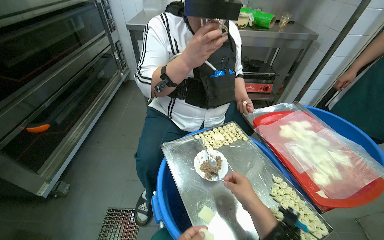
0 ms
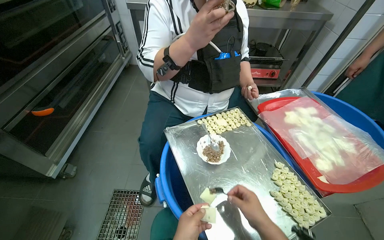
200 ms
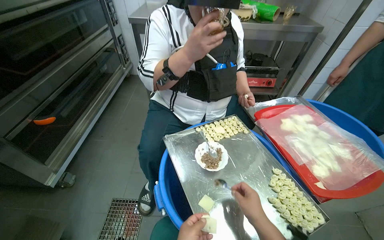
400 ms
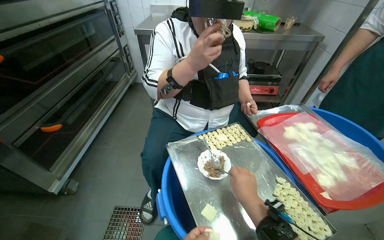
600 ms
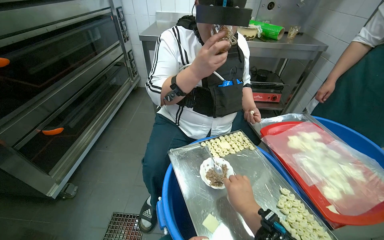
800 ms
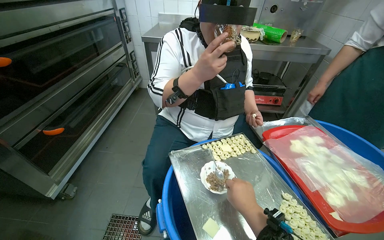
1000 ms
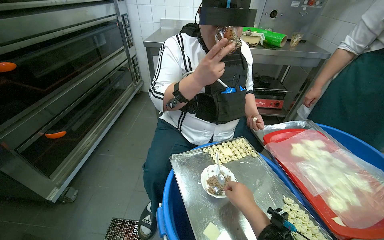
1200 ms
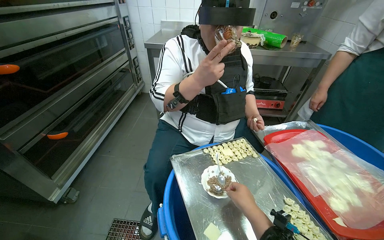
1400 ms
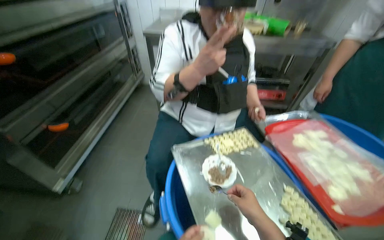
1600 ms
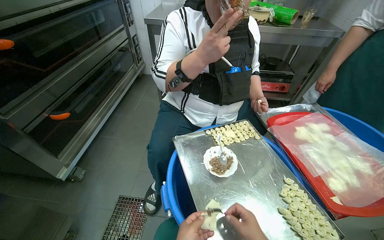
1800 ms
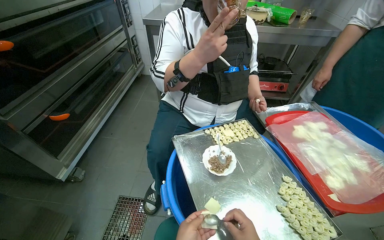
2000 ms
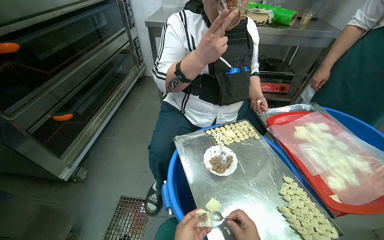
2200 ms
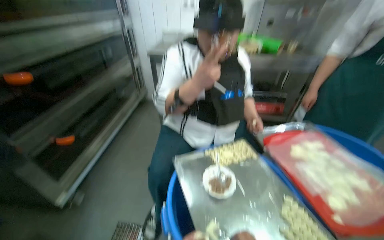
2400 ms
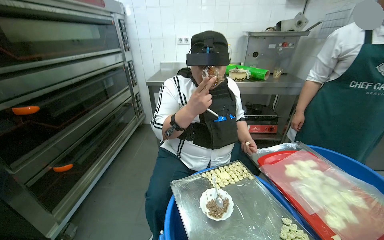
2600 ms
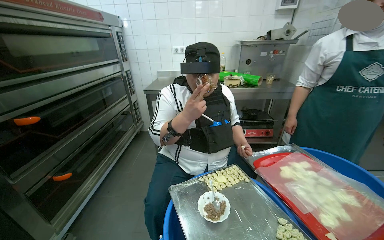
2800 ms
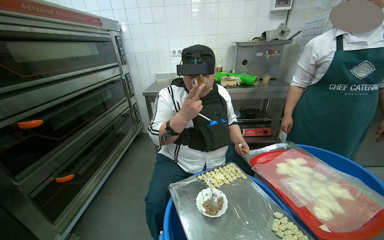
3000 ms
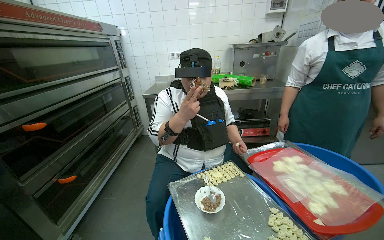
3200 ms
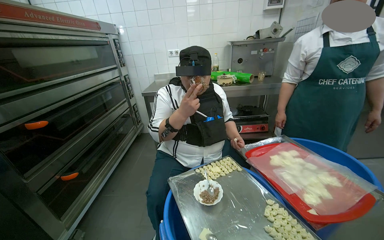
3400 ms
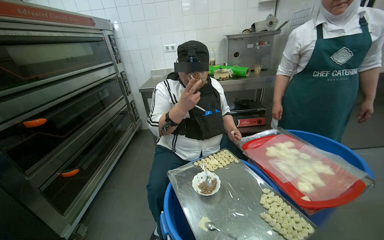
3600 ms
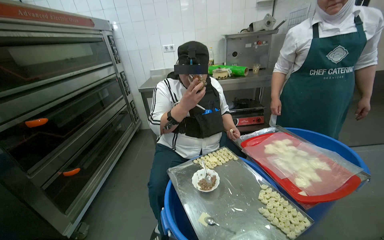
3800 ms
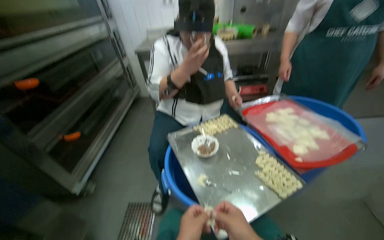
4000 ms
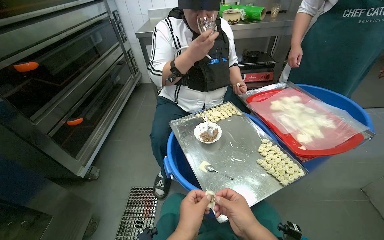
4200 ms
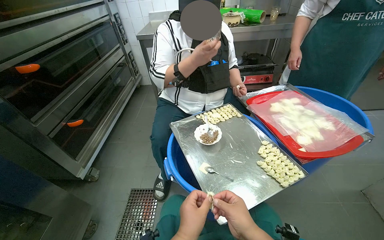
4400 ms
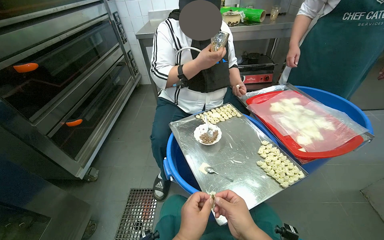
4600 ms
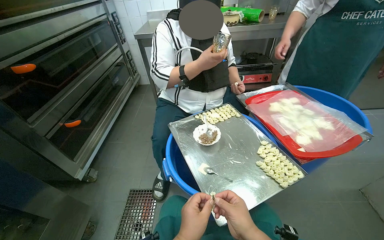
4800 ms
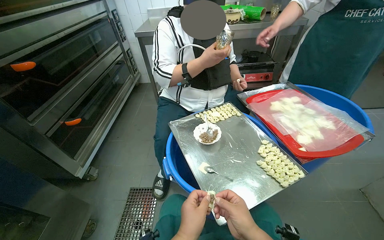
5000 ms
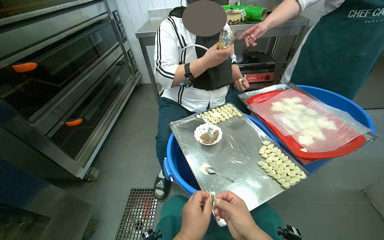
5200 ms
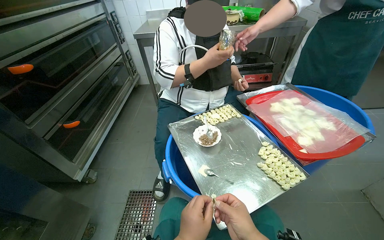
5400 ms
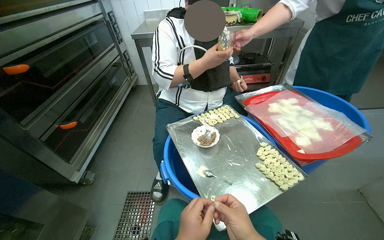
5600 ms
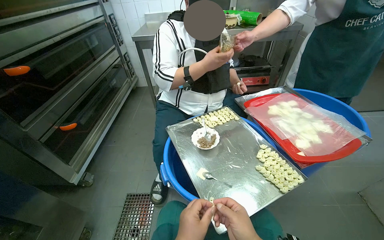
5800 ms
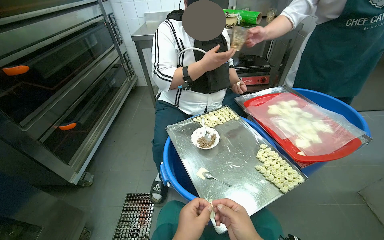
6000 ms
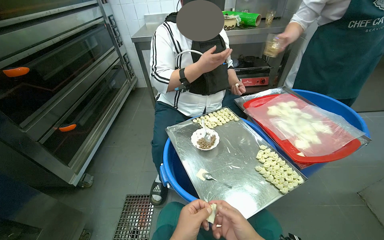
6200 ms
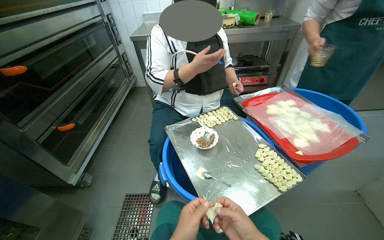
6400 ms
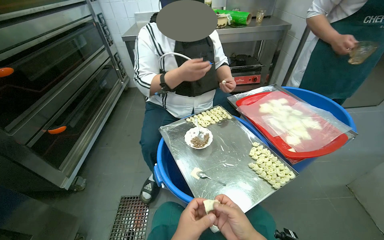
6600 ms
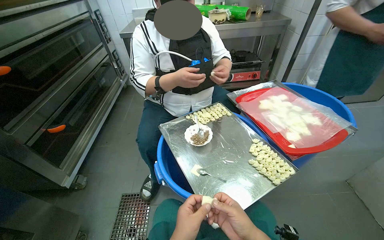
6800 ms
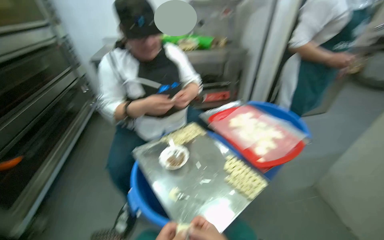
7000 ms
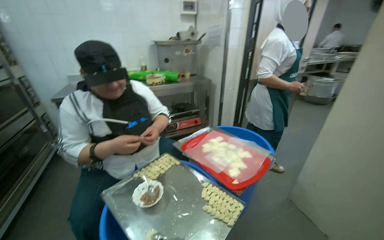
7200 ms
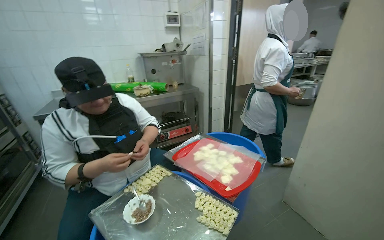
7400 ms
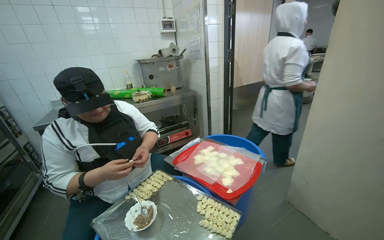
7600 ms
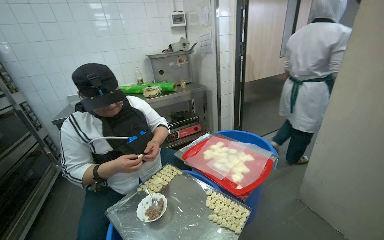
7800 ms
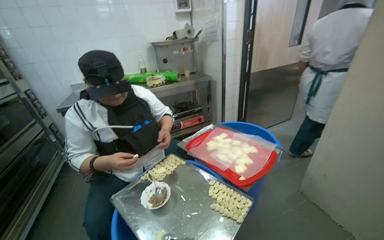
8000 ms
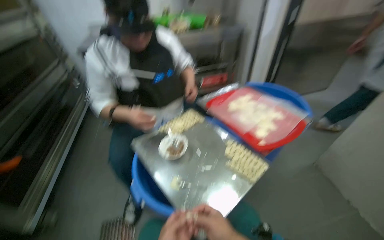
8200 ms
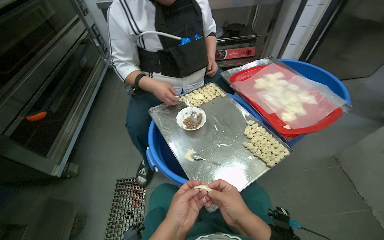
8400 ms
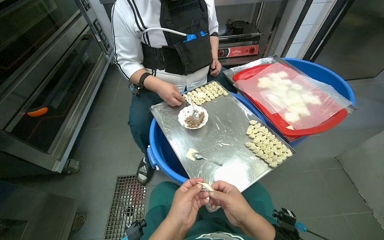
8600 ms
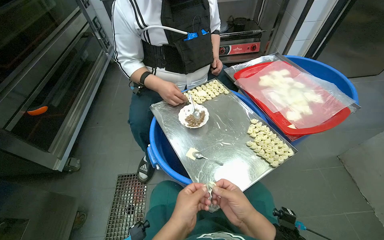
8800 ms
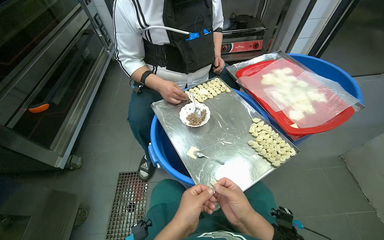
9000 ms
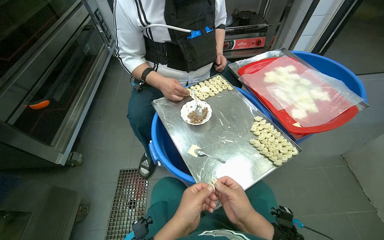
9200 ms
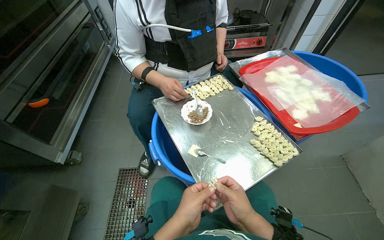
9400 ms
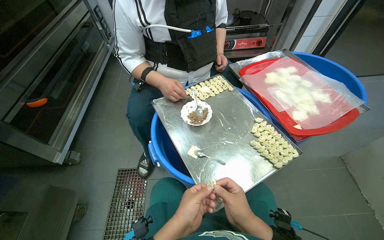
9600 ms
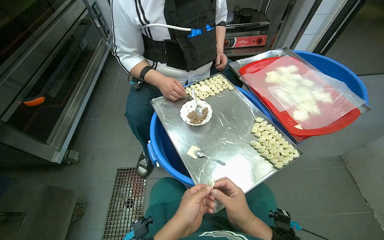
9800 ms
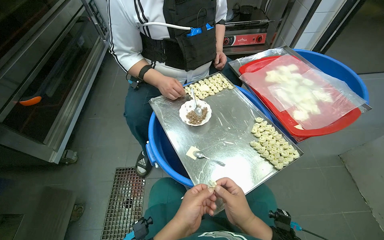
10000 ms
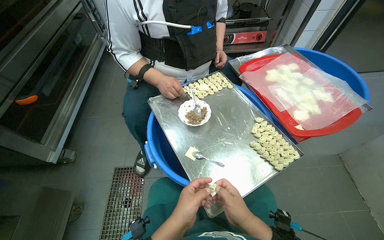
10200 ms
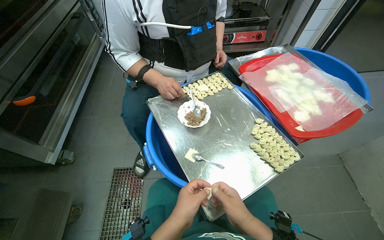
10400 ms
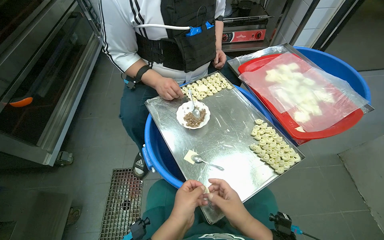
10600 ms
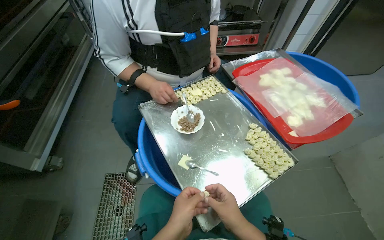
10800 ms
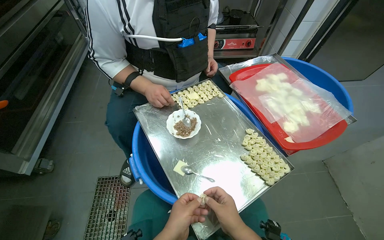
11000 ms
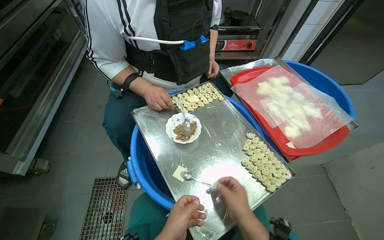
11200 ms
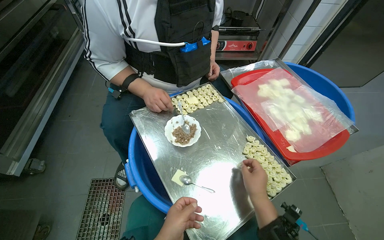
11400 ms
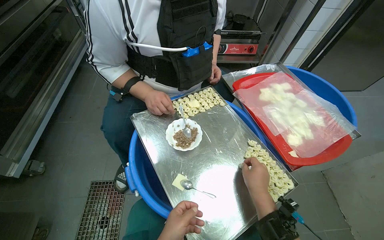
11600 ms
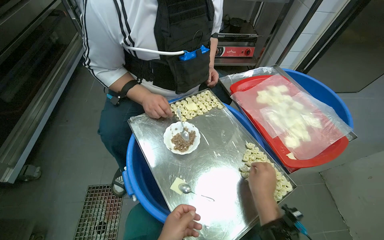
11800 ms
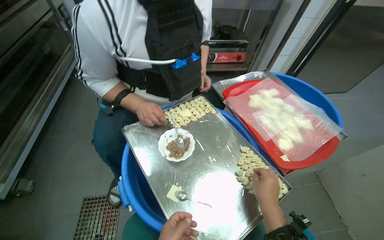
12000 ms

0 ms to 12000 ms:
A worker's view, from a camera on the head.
Job: preparing food.
The whole recording: Making dumplings. The worker continues making dumplings by filling dough with ingredients and shaping them.
1600 ms to 3000 ms: The wearer looks about 15 degrees further upward.
3000 ms to 4400 ms: The wearer looks roughly 15 degrees further downward.
6000 ms to 7600 ms: The head turns to the right by approximately 30 degrees. The camera pitches upward, by roughly 20 degrees.
7600 ms to 9000 ms: The wearer looks about 25 degrees further to the left. The wearer looks about 30 degrees further downward.
9000 ms to 10400 ms: The hands are busy where they are.
10400 ms to 12000 ms: The right hand shifts about 20 cm farther from the camera and to the right.

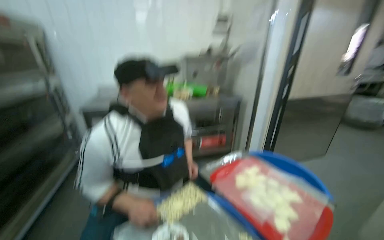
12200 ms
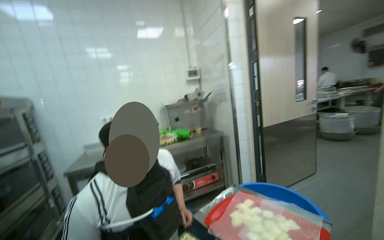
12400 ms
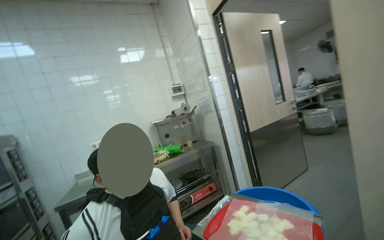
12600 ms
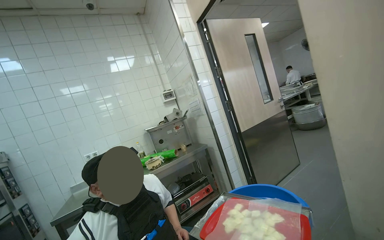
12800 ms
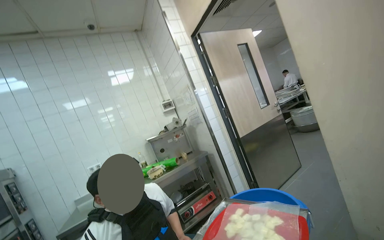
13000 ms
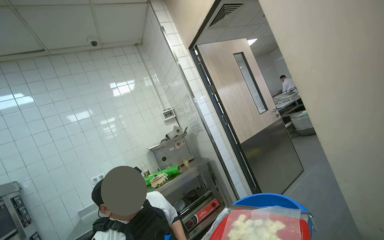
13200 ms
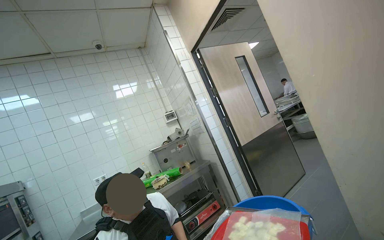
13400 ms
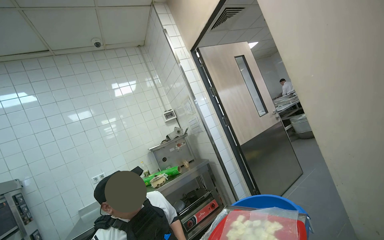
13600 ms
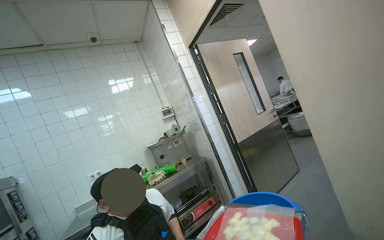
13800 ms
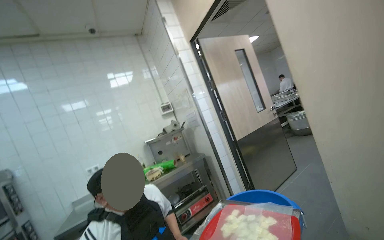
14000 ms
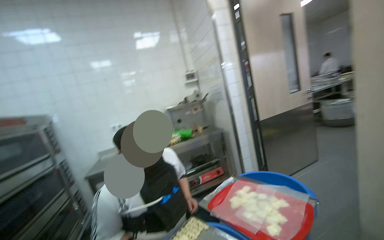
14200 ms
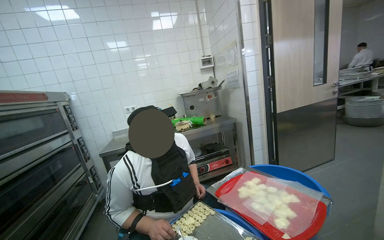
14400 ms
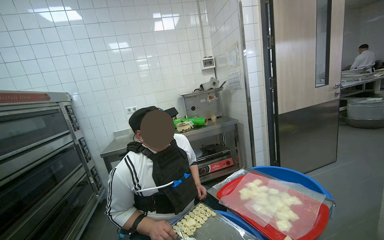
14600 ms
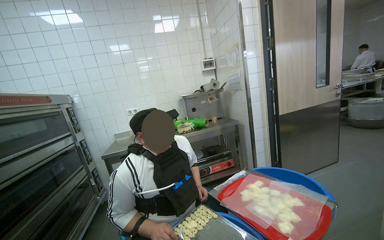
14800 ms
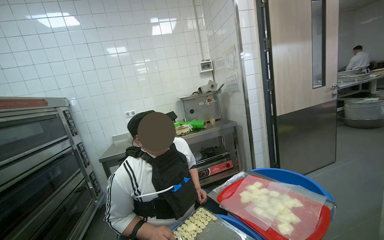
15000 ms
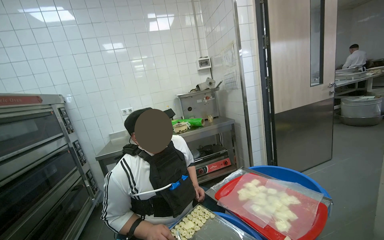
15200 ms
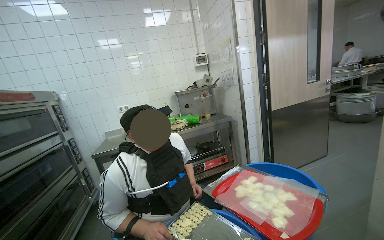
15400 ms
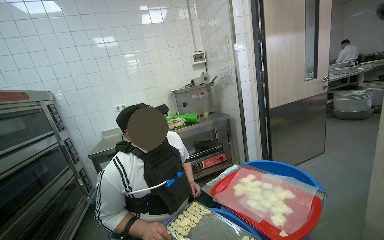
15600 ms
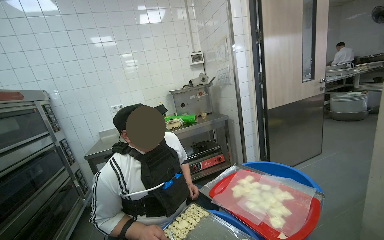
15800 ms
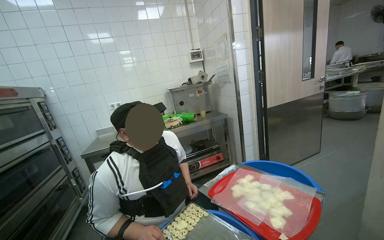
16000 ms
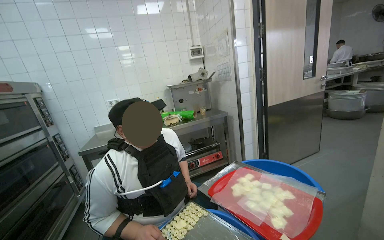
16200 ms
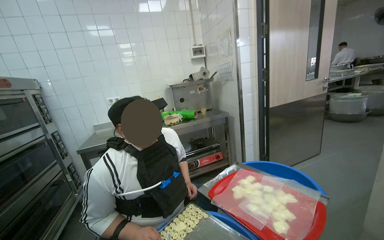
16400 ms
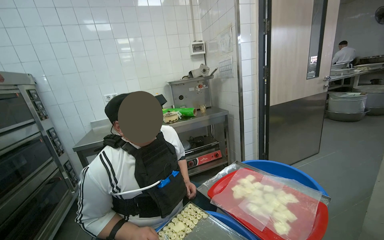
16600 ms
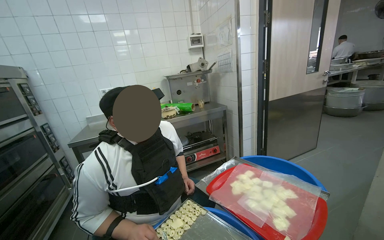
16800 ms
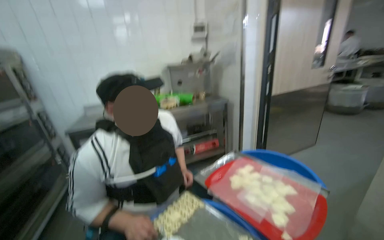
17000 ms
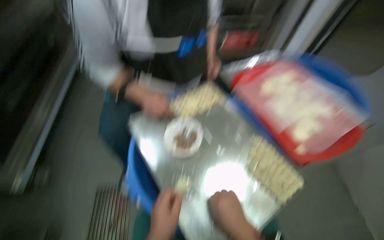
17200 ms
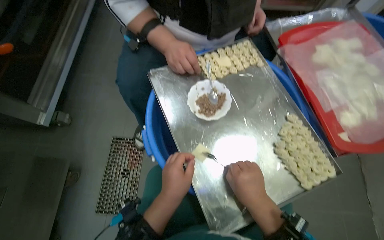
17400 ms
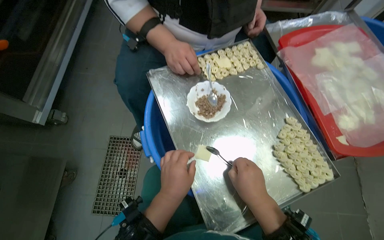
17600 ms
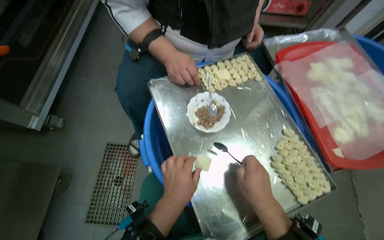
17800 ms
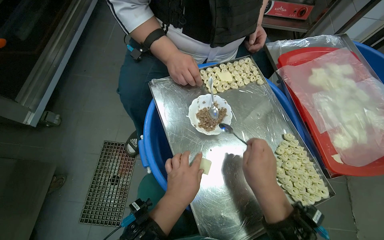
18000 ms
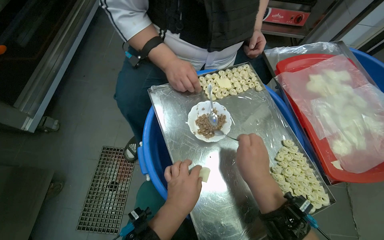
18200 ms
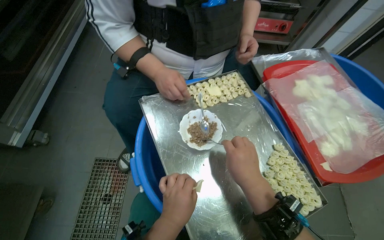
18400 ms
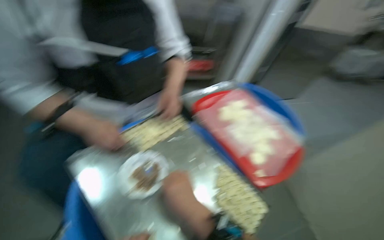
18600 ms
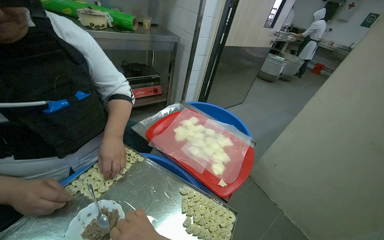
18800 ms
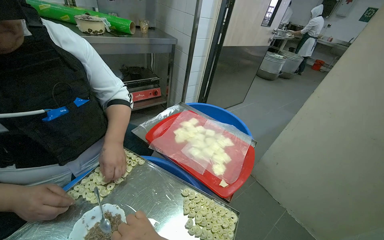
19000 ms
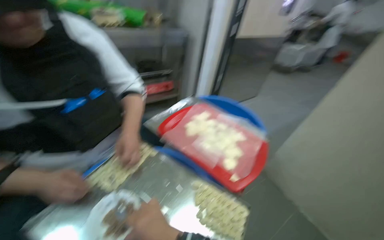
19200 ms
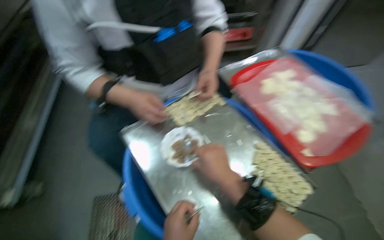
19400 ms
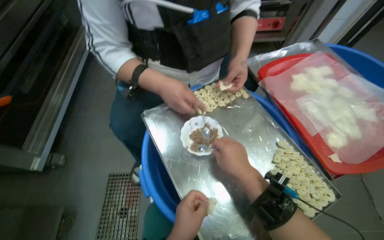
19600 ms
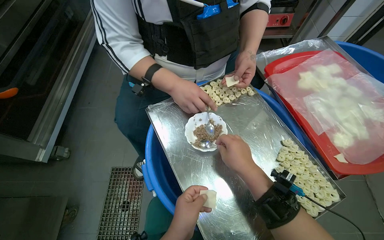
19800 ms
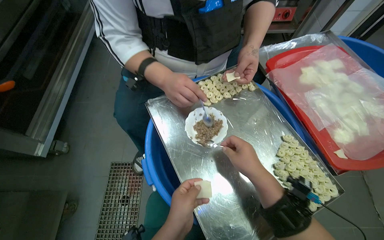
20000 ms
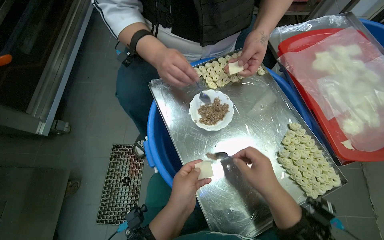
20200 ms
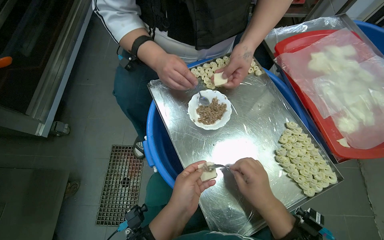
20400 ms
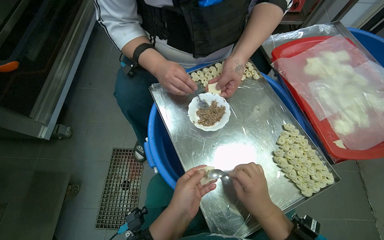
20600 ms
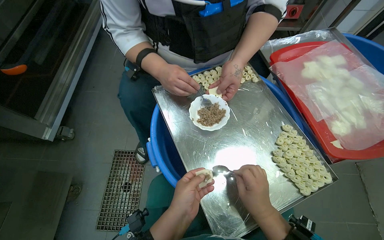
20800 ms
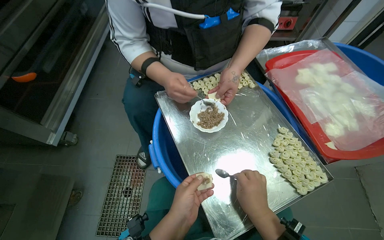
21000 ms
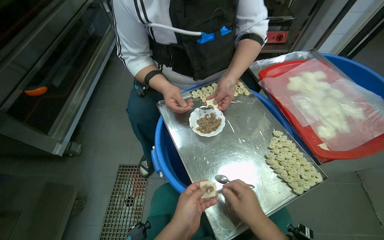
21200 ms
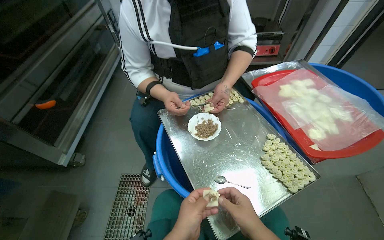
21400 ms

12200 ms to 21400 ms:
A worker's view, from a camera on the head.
Job: preparing food.
The whole recording: Making dumplings. The worker continues making dumplings by filling dough with ingredients and shaping them.
12200 ms to 13800 ms: The view tips upward by some 35 degrees. Everything in view rotates approximately 25 degrees counterclockwise.
13800 ms to 15200 ms: The wearer looks some 15 degrees further downward.
16800 ms to 18400 ms: The view tips downward by roughly 45 degrees. Everything in view rotates some 25 degrees clockwise.
19800 ms to 21400 ms: The right hand travels down the picture by roughly 20 cm.
